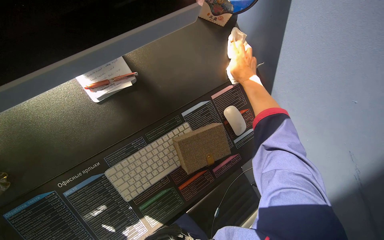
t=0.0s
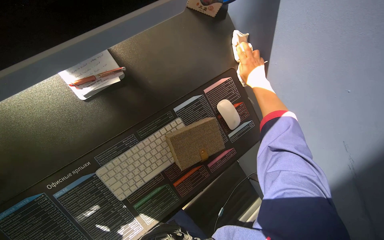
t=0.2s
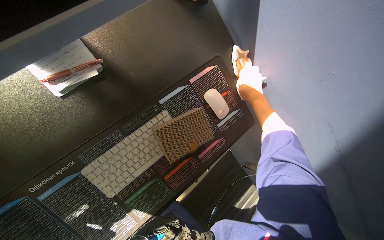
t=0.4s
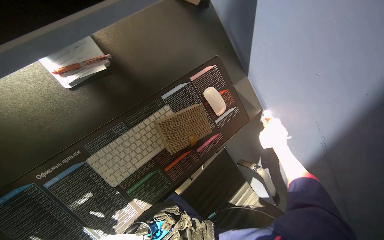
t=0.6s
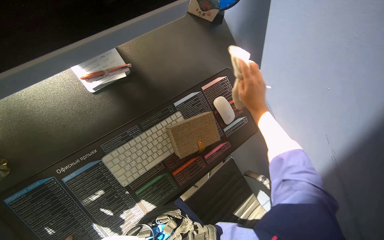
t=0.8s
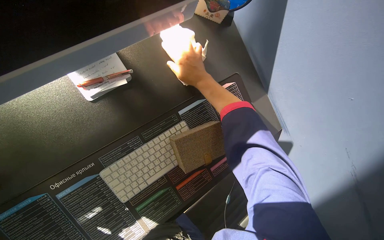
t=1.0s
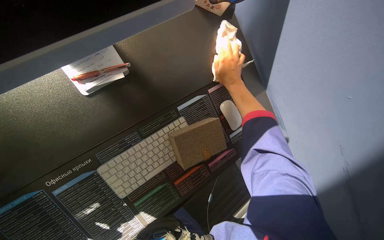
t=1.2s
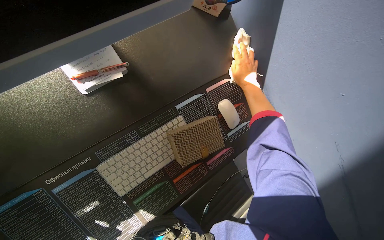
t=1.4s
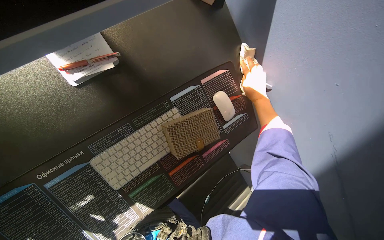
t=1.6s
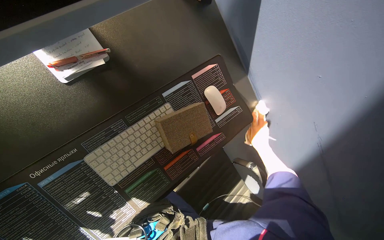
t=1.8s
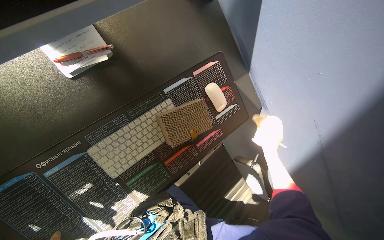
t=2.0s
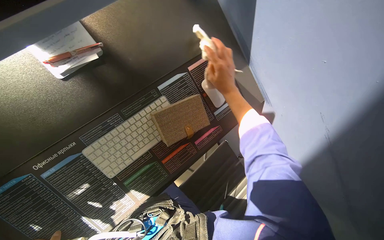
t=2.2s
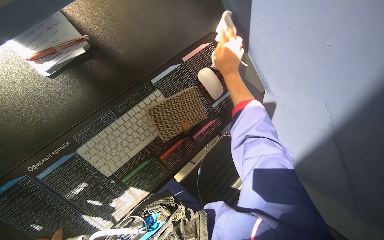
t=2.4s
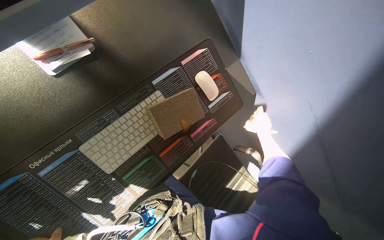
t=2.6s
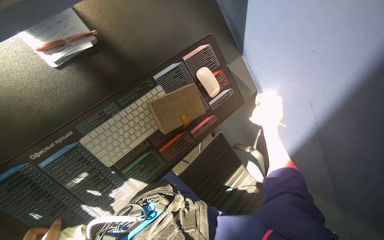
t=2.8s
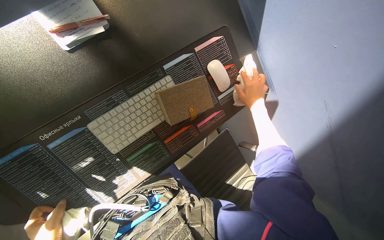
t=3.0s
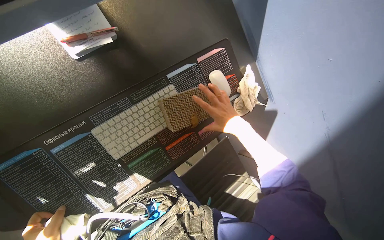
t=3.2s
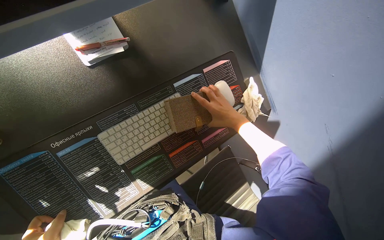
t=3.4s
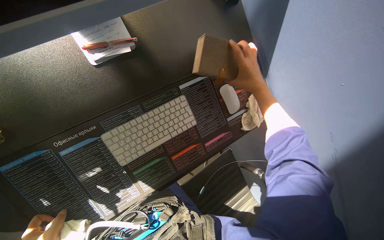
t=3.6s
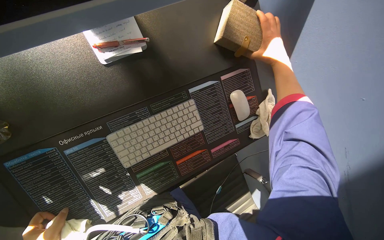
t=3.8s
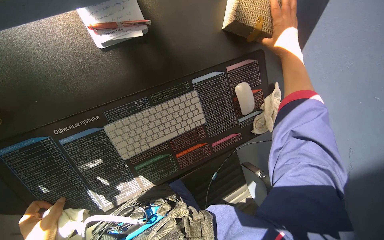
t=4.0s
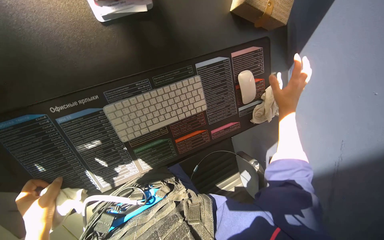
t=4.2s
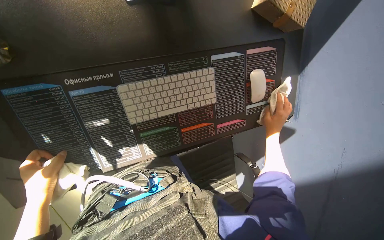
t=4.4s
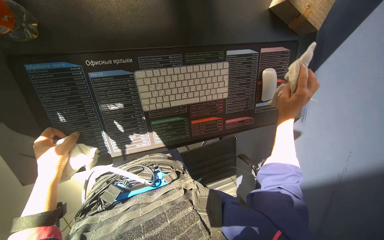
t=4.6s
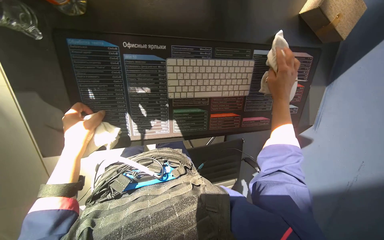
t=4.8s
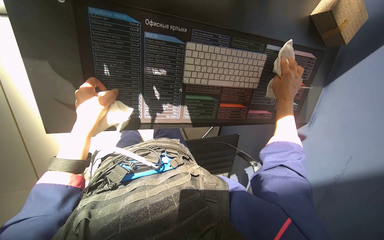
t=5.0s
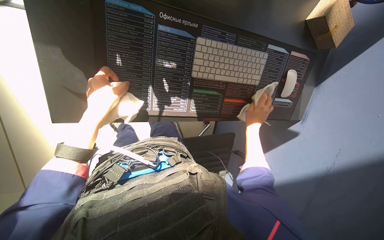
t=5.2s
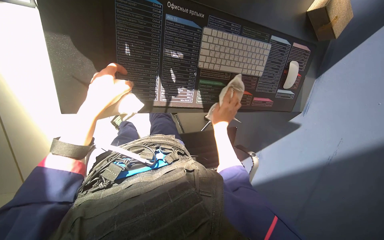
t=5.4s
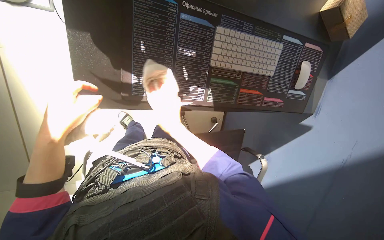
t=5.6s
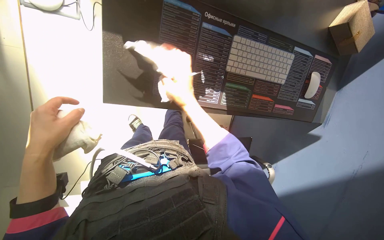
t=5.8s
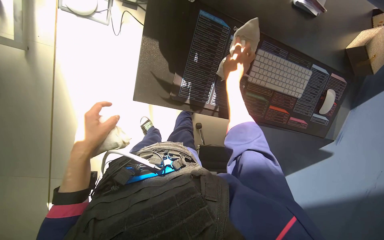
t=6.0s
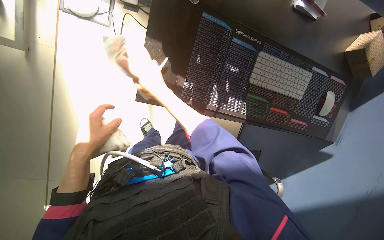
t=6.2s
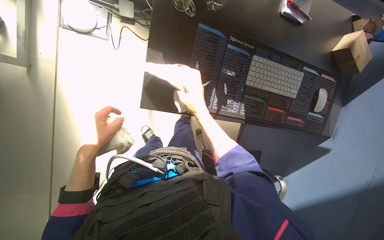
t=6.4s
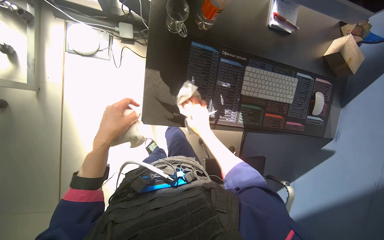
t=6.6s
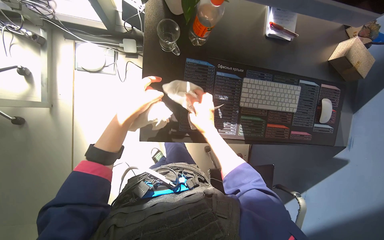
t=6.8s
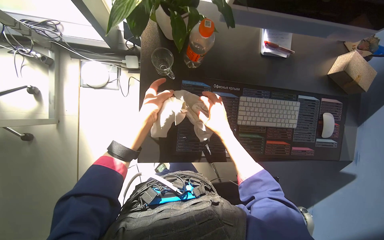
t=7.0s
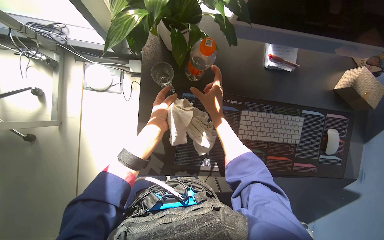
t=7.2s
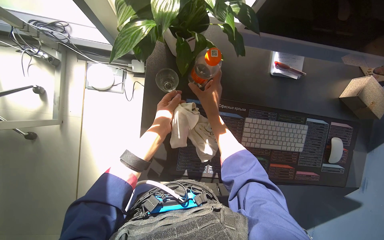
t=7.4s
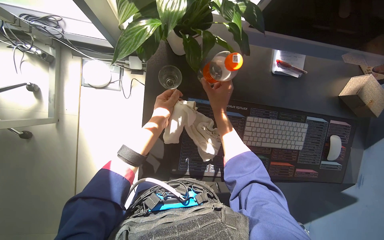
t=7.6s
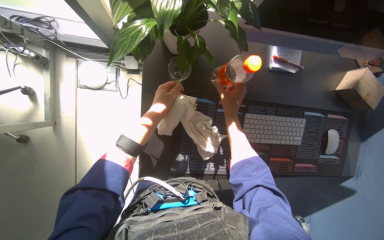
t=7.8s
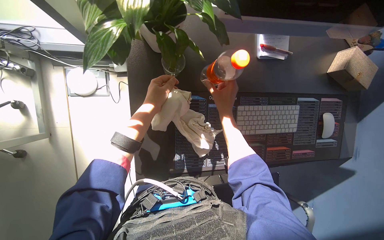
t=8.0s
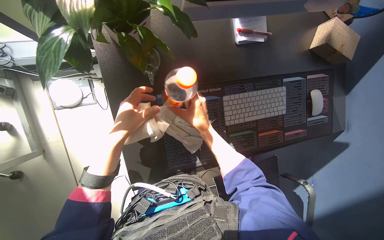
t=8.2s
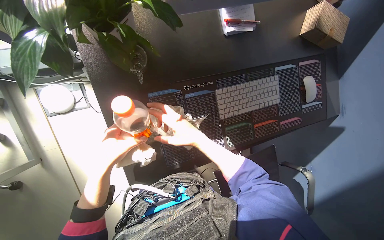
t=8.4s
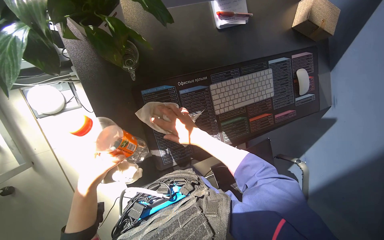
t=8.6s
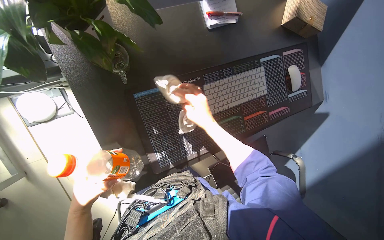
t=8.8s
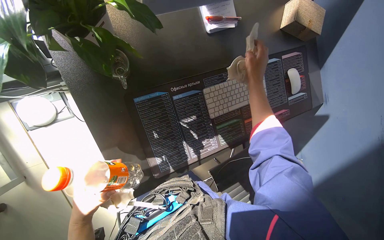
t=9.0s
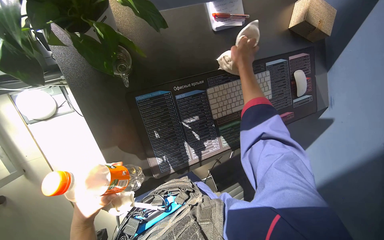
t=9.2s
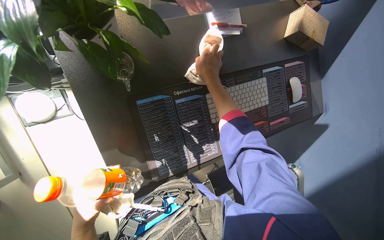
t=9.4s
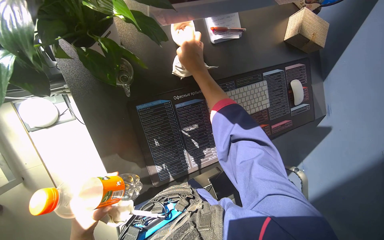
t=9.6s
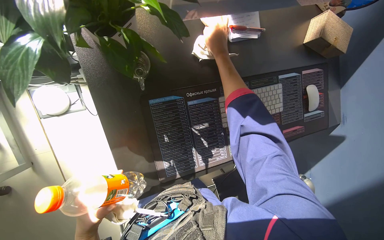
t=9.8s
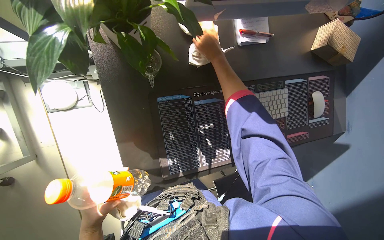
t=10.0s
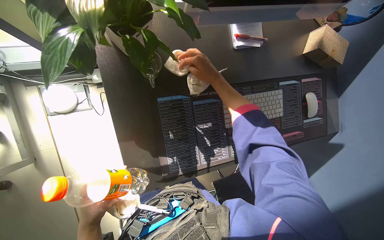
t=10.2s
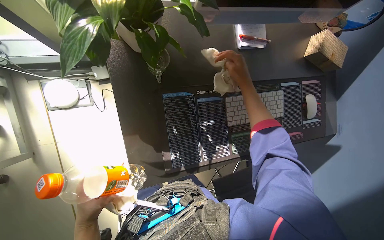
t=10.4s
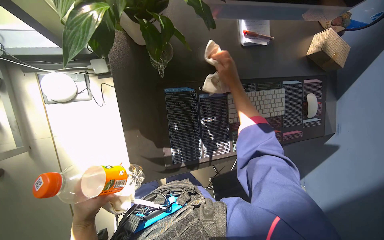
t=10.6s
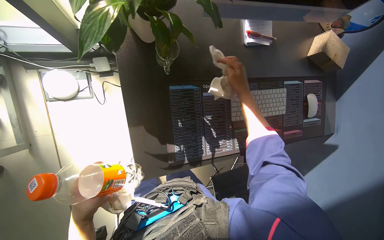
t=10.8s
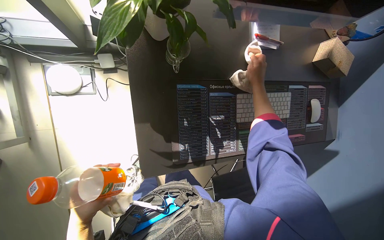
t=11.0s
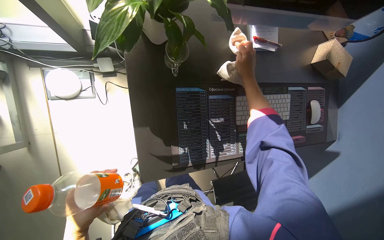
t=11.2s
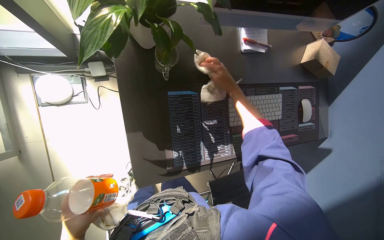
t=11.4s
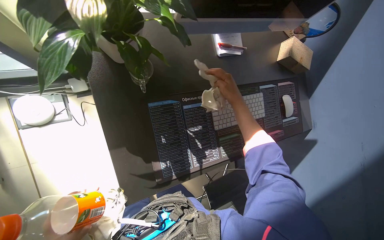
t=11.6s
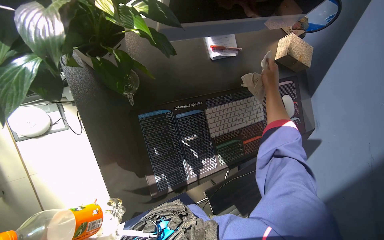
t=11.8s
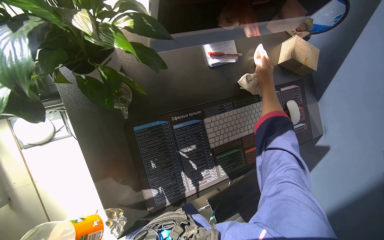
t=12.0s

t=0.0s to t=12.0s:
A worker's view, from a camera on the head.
Job: wiping surfaces.
The whole recording: Wiping office desk. The worker wipes the surface of an office desk, moving a keyboard, mouse, and other items.
t=0.0s to t=1.6s: The right hand goes left and right, roughly 25 cm each way, reversing 2 times.
t=4.4s to t=6.0s: The camera travels about 50 cm. The wearer looks about 10 degrees further upward.
t=6.0s to t=7.6s: The left hand heads up the picture and to the right, covering roughly 40 cm, while the right hand heads to the right, covering roughly 20 cm.
t=7.6s to t=9.0s: The scene rotates counterclockwise by roughly 25 degrees. The left hand moves down the picture and to the left, approximately 30 cm. The right hand travels to the right by about 30 cm.
t=9.0s to t=10.4s: The right hand reaches roughly 20 cm to the left, then returns.
t=10.4s to t=12.0s: The right hand moves to the right, approximately 20 cm.

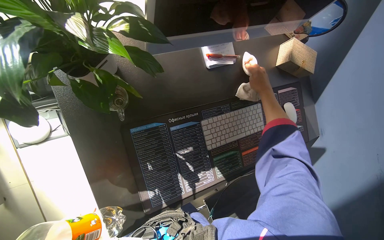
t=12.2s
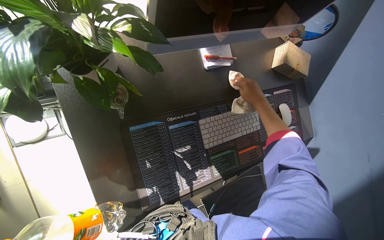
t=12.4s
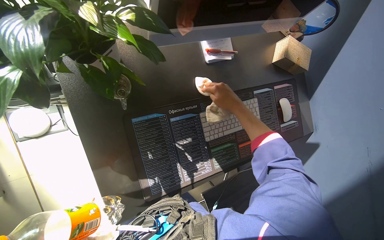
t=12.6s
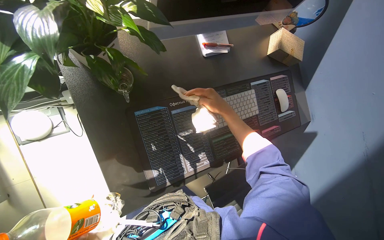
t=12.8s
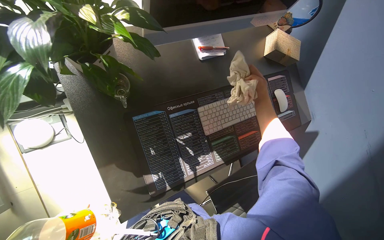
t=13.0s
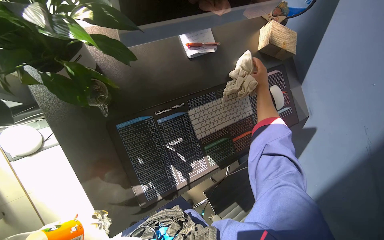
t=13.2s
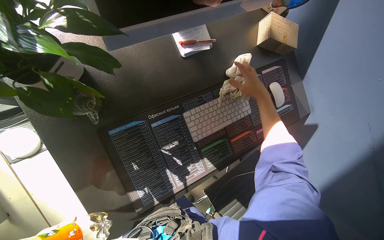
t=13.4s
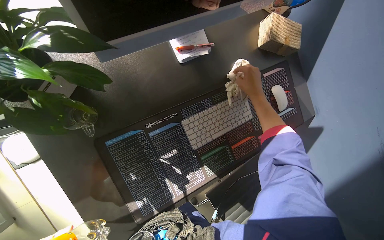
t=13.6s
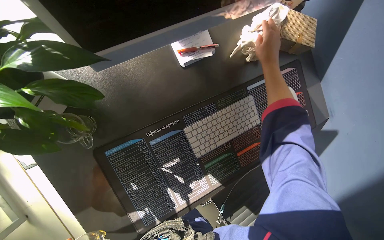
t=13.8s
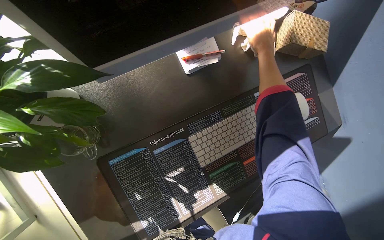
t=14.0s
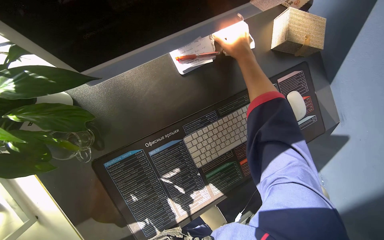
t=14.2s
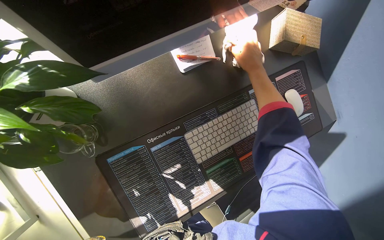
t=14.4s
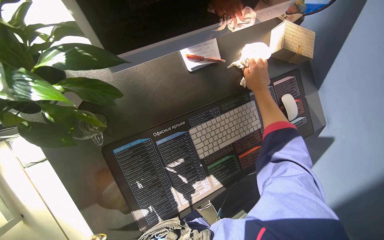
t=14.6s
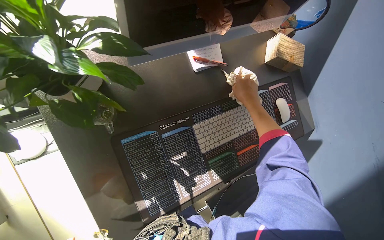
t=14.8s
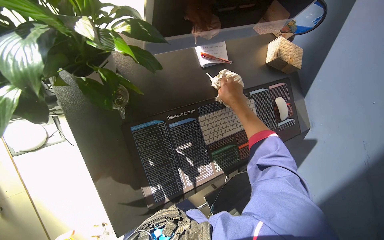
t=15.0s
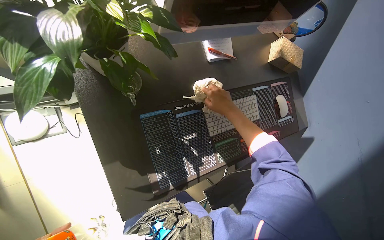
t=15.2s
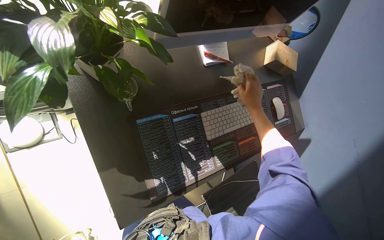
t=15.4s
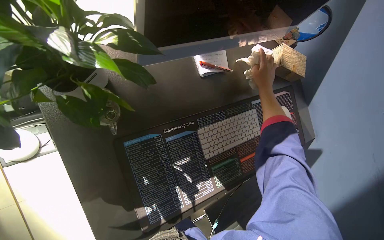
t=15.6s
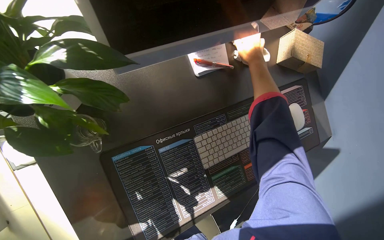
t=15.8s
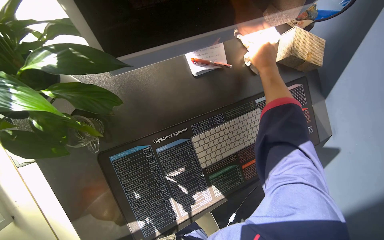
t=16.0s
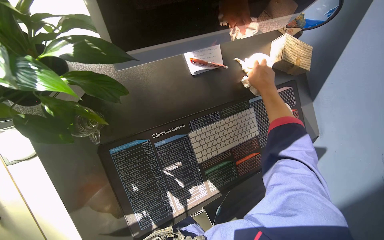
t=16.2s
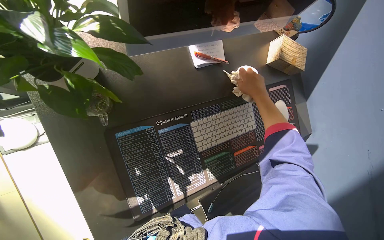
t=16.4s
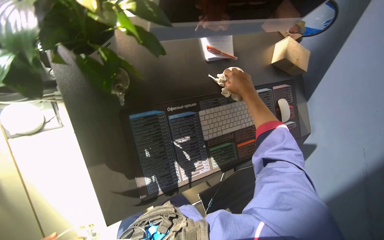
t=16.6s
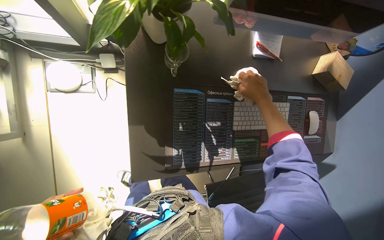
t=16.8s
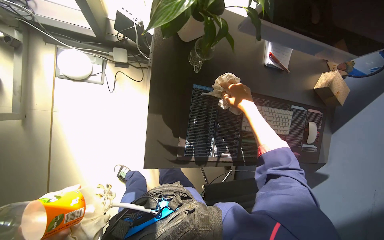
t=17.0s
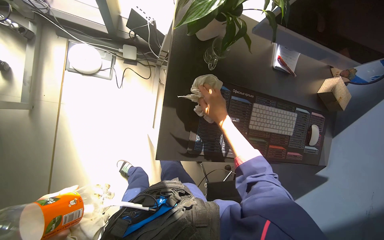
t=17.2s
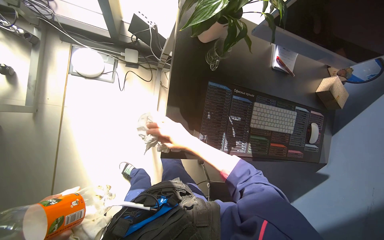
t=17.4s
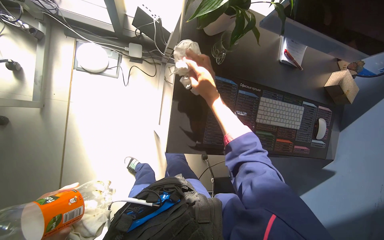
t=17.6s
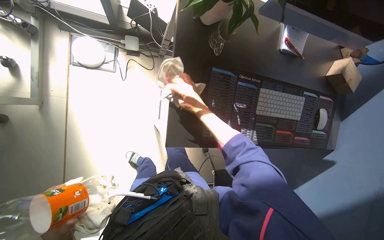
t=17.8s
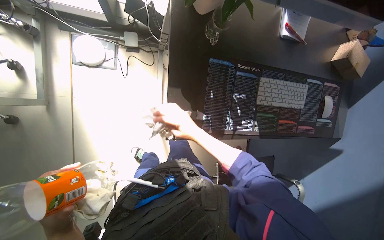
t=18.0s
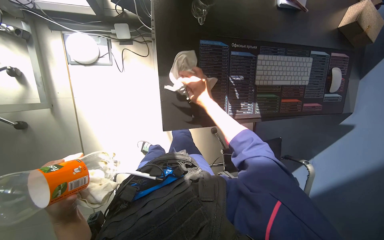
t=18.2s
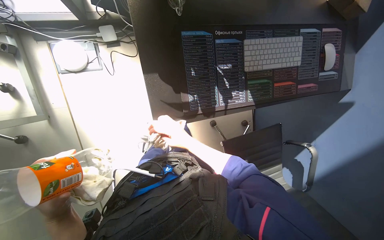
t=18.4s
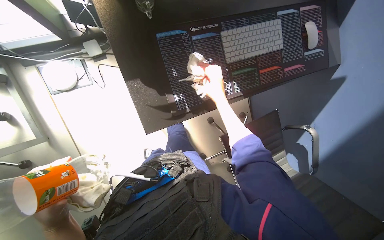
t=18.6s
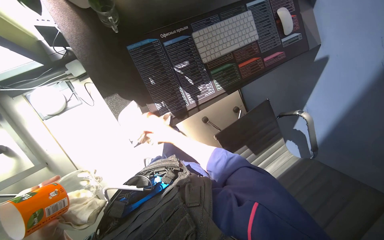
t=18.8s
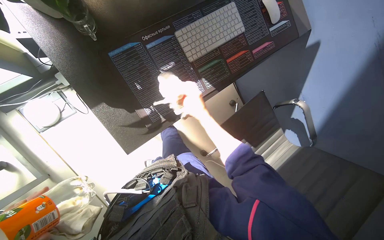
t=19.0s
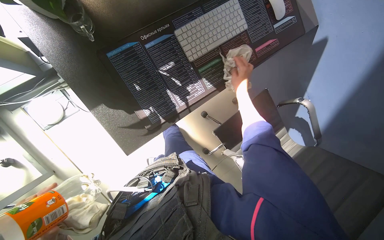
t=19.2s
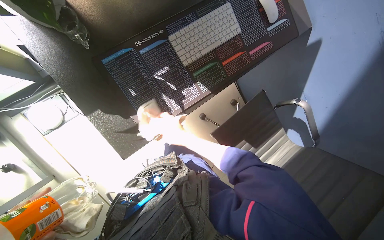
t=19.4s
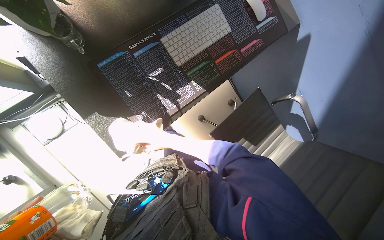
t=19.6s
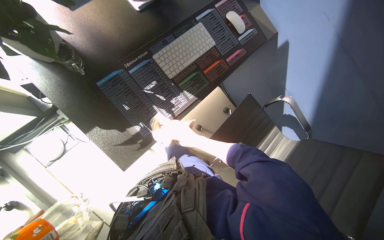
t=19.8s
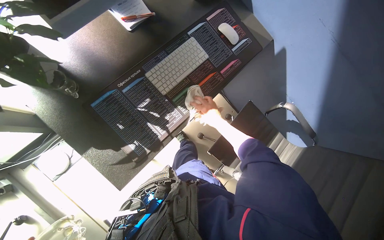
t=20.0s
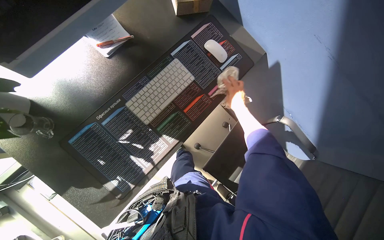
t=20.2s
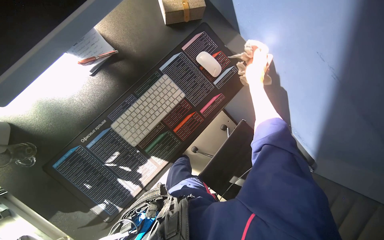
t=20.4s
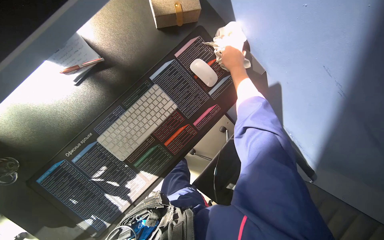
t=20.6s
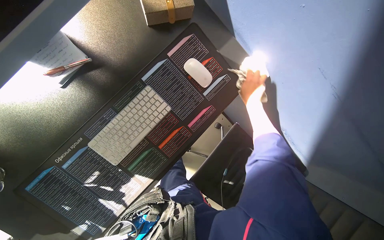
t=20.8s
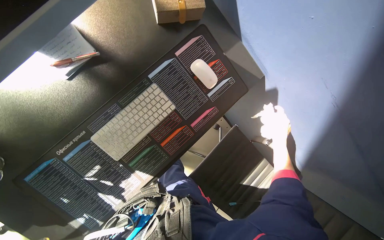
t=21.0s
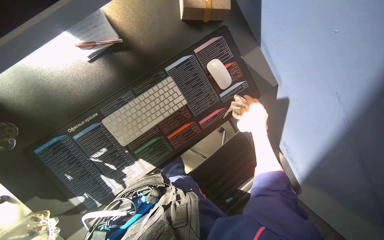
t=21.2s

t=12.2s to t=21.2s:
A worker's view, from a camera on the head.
Job: wiping surfaces.
The whole recording: Wiping office desk. The worker wipes the surface of an office desk, moving a keyboard, mouse, and other items.
t=12.2s to t=13.8s: The right hand reaches about 15 cm to the left, then returns.
t=13.8s to t=15.2s: The right hand is displaced down the picture and to the left by approximately 30 cm.
t=15.2s to t=16.6s: The right hand is displaced up the picture and to the right by approximately 15 cm.
t=16.6s to t=18.2s: The right hand is displaced to the left by approximately 40 cm.
t=18.2s to t=19.8s: Everything in view rotates about 40 degrees counterclockwise.
t=19.8s to t=21.2s: The head travels about 40 cm.
